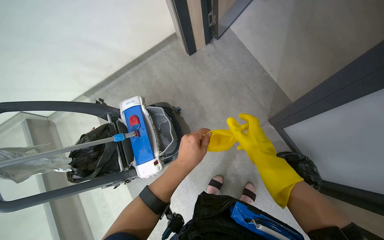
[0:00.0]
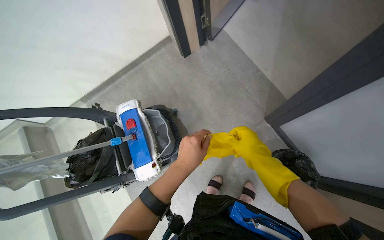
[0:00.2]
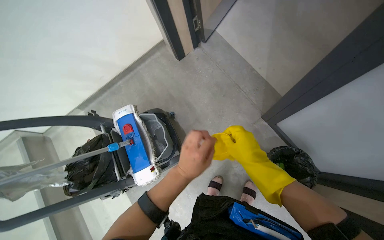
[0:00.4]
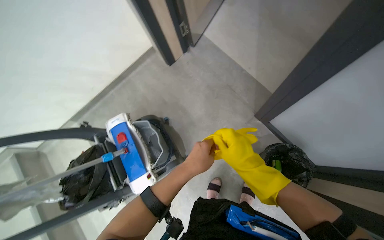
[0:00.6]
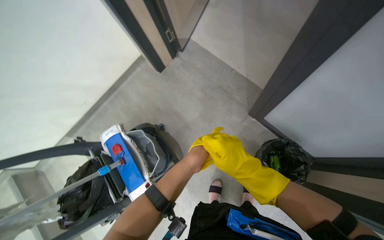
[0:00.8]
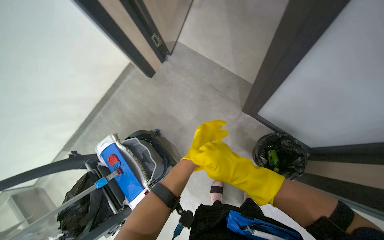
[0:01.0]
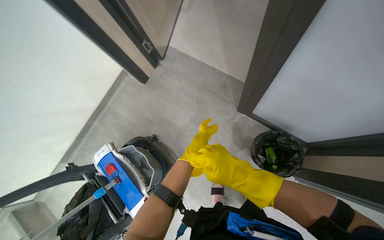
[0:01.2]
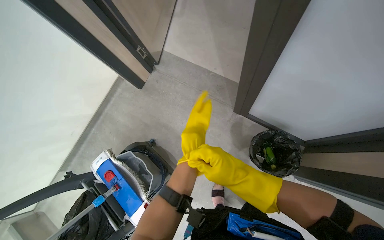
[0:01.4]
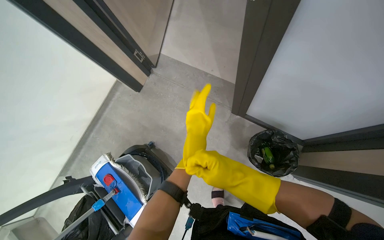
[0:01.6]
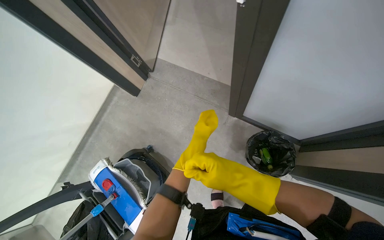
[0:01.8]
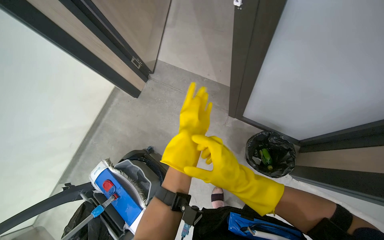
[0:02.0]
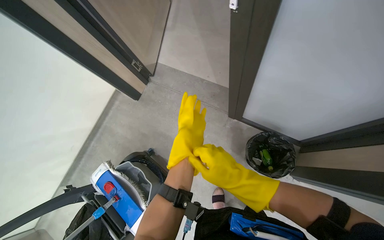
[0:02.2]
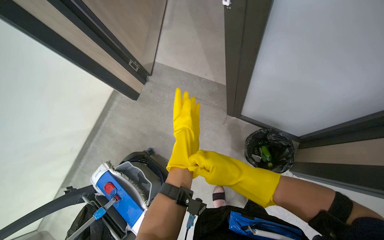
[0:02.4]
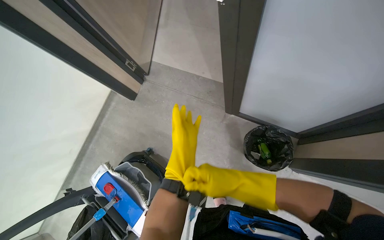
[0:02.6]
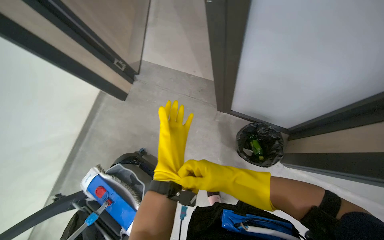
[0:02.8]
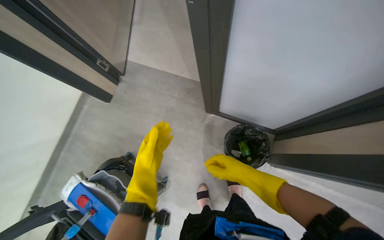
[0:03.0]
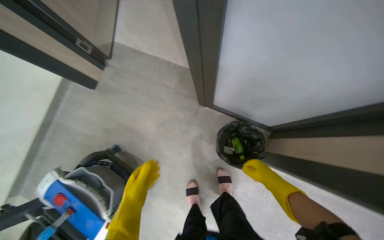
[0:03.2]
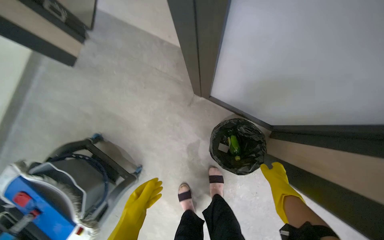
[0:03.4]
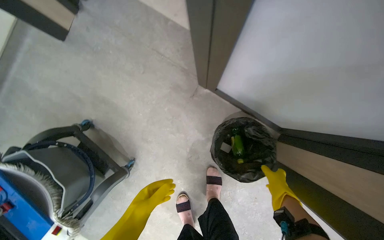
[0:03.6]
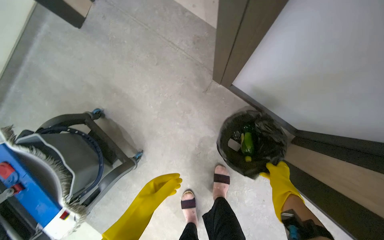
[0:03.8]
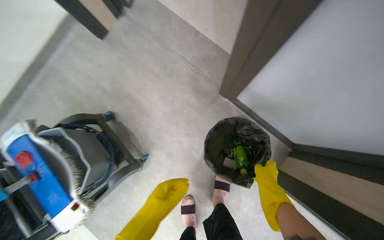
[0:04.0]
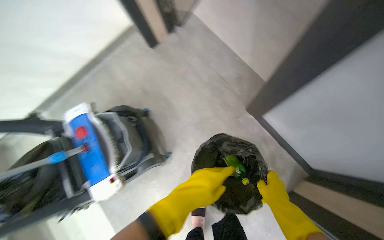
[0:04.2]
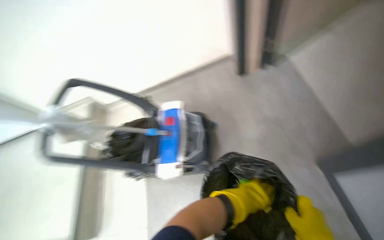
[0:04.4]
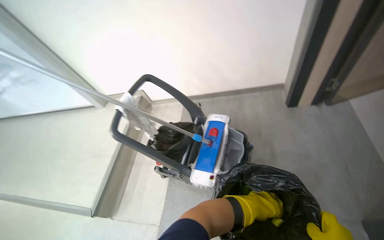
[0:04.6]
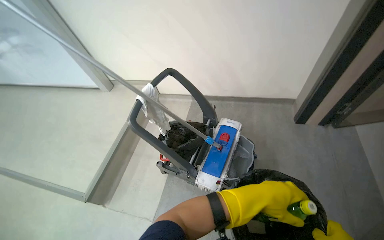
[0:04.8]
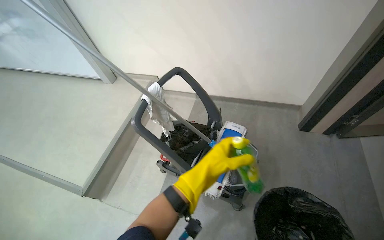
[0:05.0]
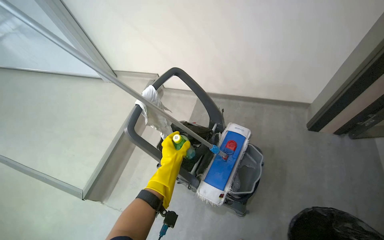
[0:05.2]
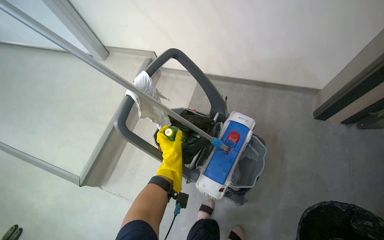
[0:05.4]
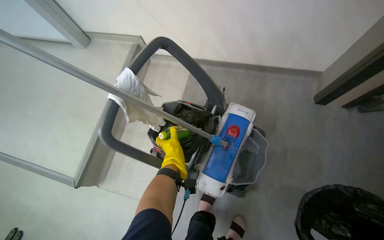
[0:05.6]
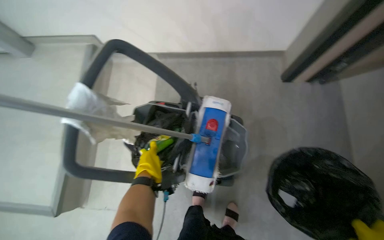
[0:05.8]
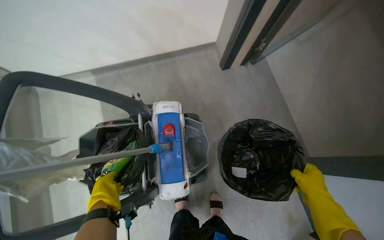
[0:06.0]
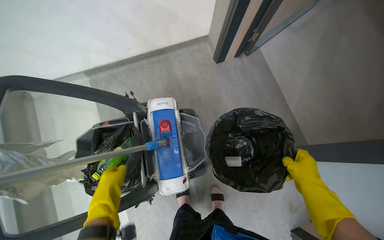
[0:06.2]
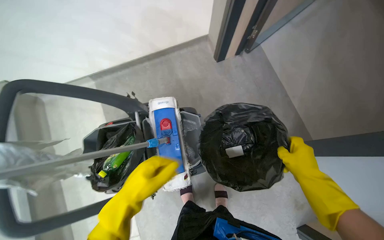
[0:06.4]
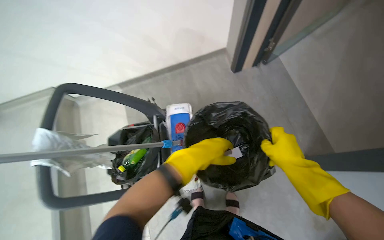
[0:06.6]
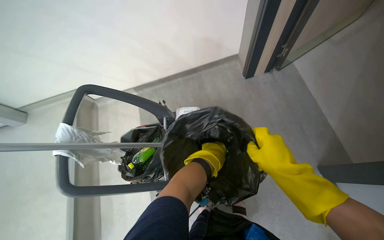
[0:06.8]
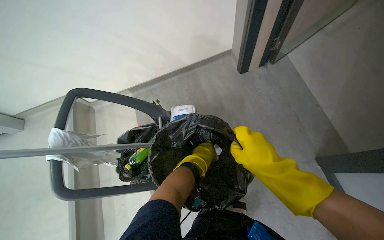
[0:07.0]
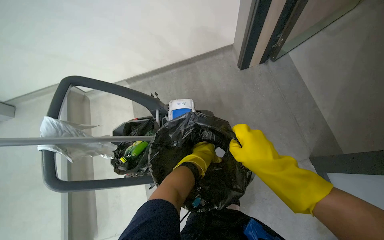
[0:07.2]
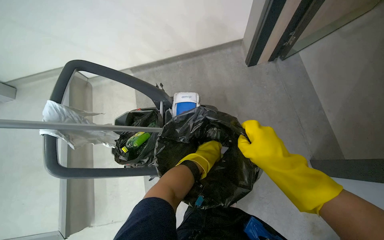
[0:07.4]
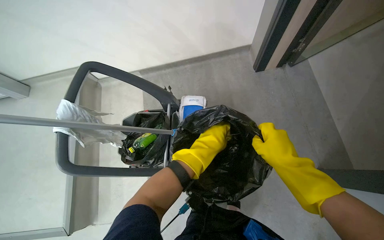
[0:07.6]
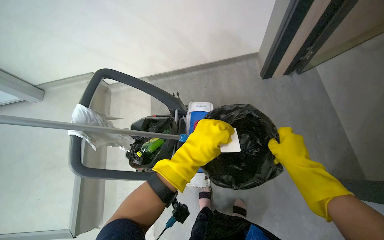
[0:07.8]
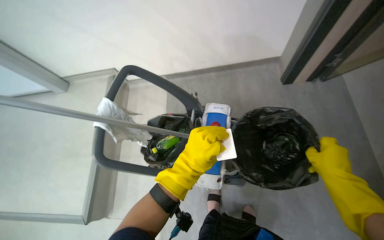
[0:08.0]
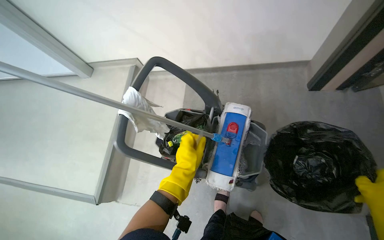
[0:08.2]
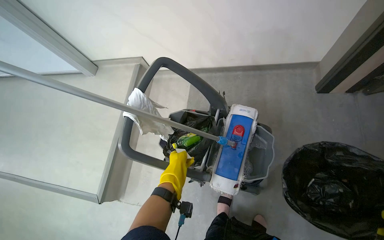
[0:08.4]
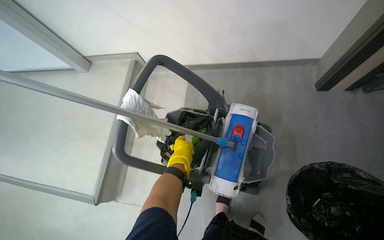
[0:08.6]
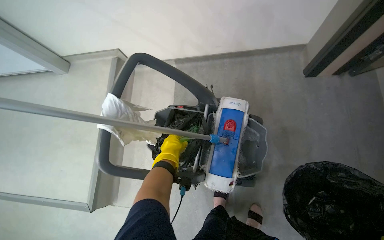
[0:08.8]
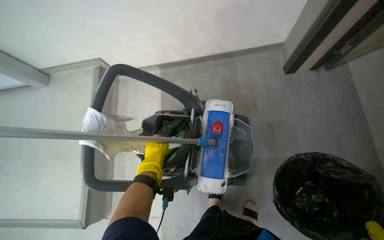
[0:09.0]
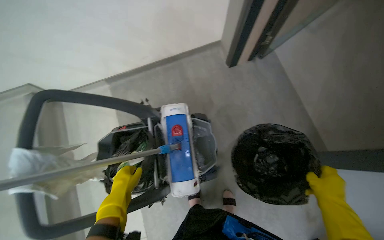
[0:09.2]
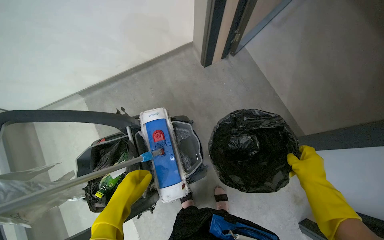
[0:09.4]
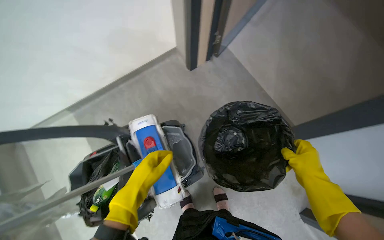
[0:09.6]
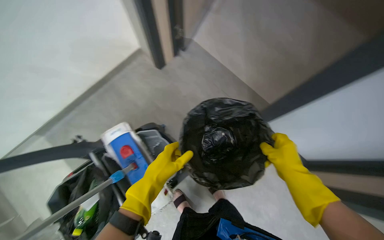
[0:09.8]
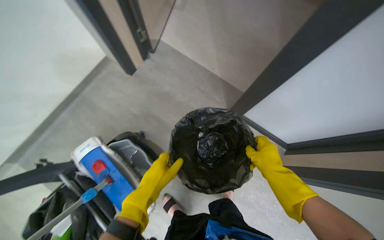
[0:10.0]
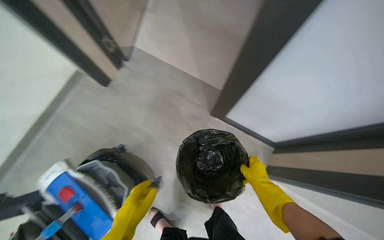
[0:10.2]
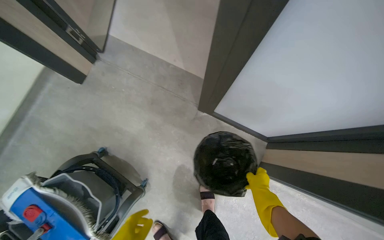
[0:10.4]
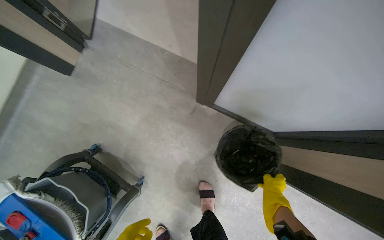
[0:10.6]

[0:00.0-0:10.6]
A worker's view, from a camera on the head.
Job: organizing items.
The whole recording: Collecting and storing cleaning supplies. The worker collects a yellow cloth and a pen, then places the pen into a cleaning cart.
0:00.0 to 0:01.6: The scene rotates counterclockwise by roughly 30 degrees.
0:01.6 to 0:03.0: The right hand travels to the right and farther from the camera by about 15 cm.
0:03.0 to 0:04.6: The wearer's head swings roughly 75 degrees to the left.
0:04.6 to 0:06.0: The wearer's head swings roughly 30 degrees to the right. The view tips downward by approximately 20 degrees.
0:06.0 to 0:07.6: The view swings approximately 15 degrees to the left. The right hand travels to the left by about 15 cm. The left hand heads to the right, covering about 25 cm.
0:07.6 to 0:09.0: The left hand moves to the left and farther from the camera, about 30 cm.
0:09.0 to 0:10.6: The head travels about 60 cm. The wearer looks roughly 65 degrees further to the right.

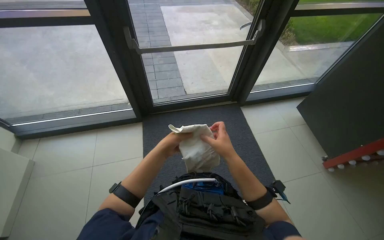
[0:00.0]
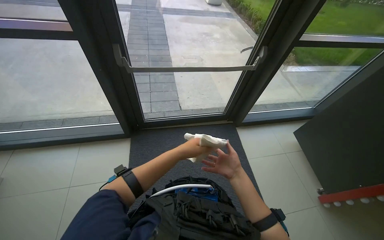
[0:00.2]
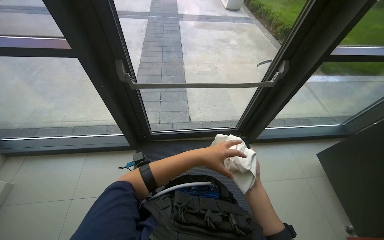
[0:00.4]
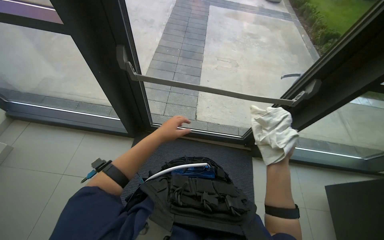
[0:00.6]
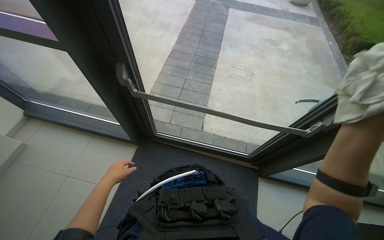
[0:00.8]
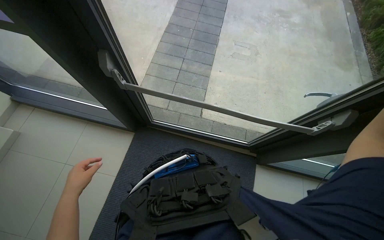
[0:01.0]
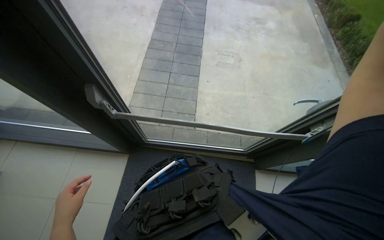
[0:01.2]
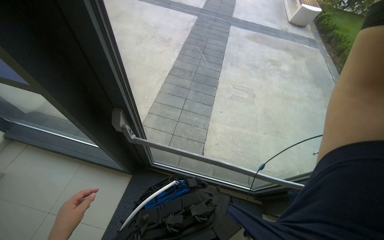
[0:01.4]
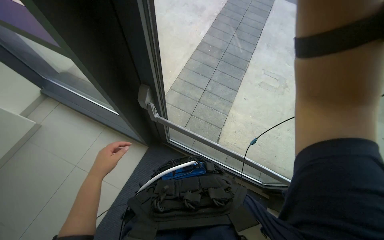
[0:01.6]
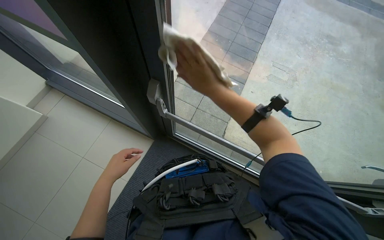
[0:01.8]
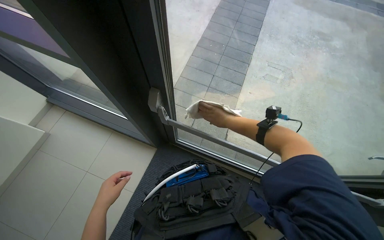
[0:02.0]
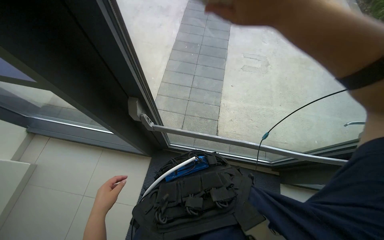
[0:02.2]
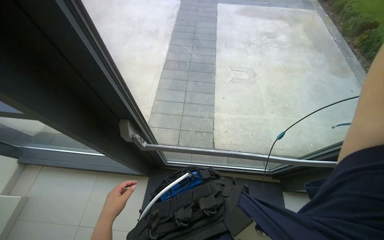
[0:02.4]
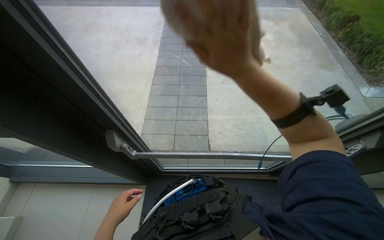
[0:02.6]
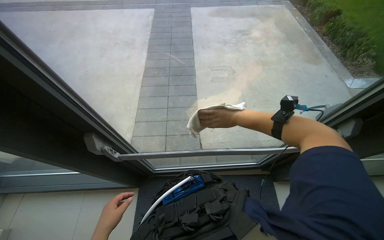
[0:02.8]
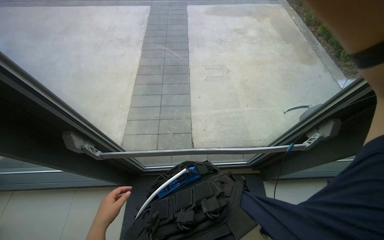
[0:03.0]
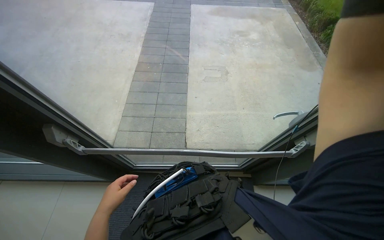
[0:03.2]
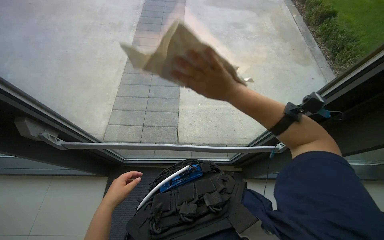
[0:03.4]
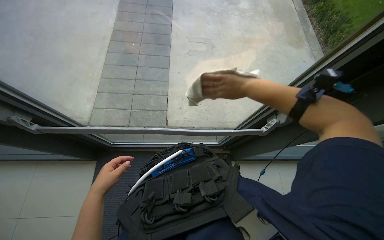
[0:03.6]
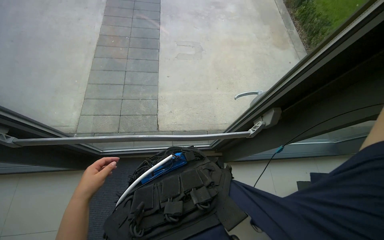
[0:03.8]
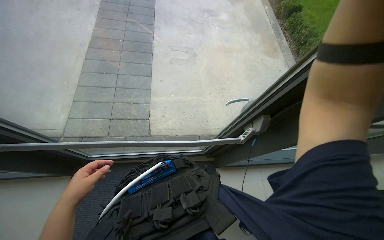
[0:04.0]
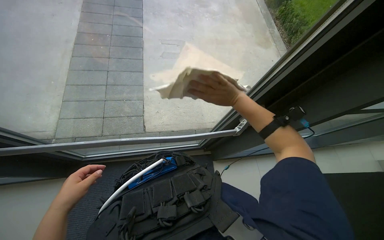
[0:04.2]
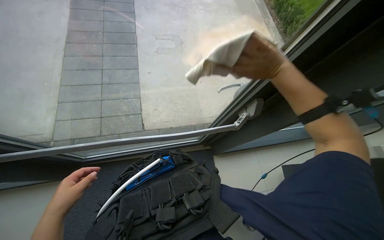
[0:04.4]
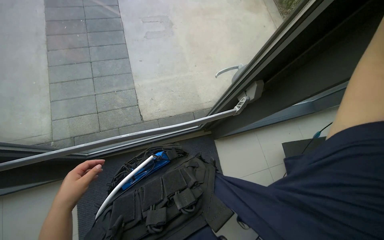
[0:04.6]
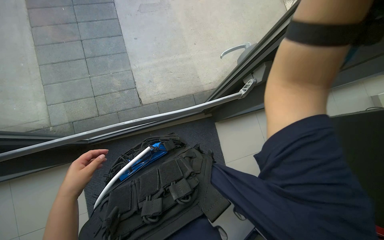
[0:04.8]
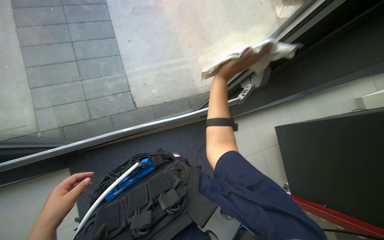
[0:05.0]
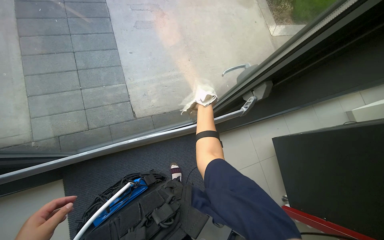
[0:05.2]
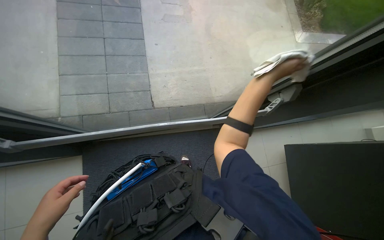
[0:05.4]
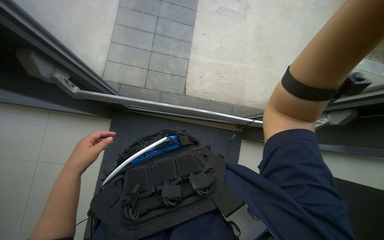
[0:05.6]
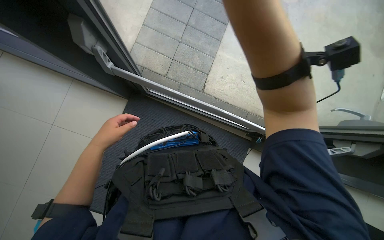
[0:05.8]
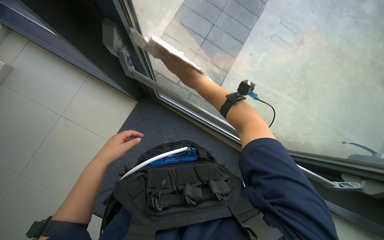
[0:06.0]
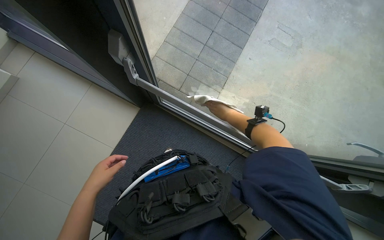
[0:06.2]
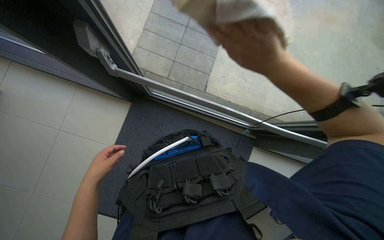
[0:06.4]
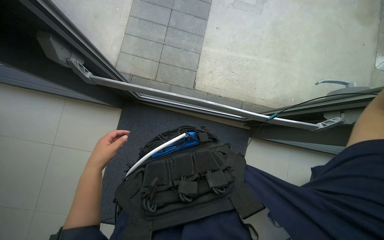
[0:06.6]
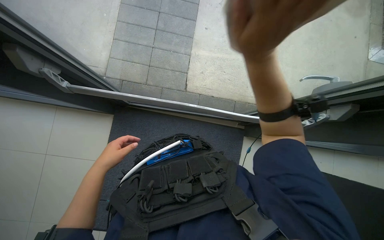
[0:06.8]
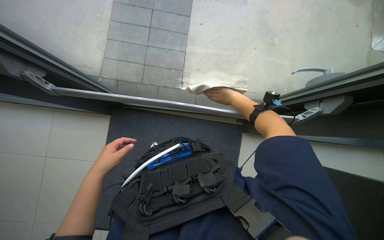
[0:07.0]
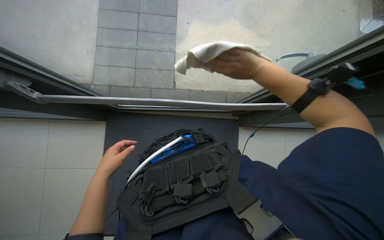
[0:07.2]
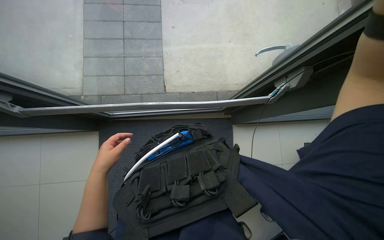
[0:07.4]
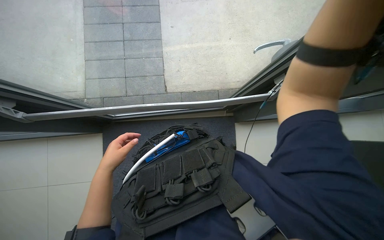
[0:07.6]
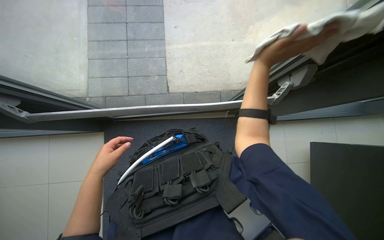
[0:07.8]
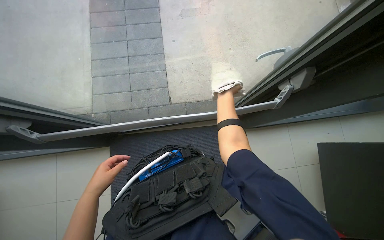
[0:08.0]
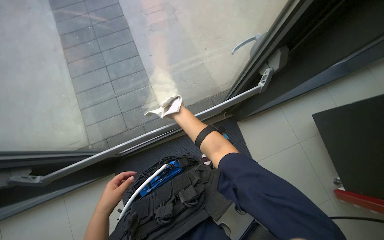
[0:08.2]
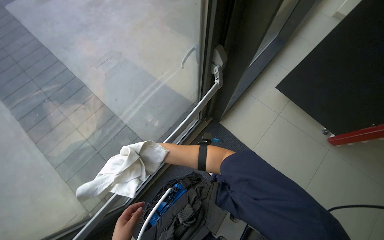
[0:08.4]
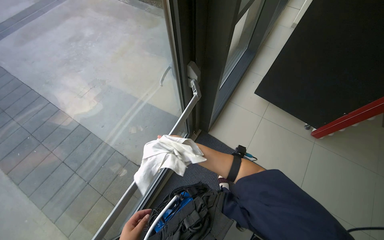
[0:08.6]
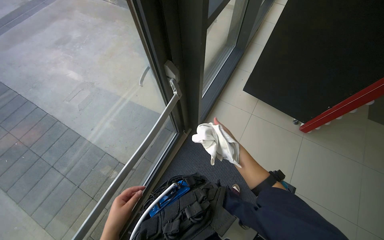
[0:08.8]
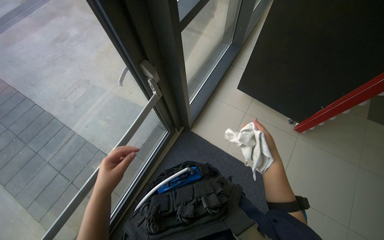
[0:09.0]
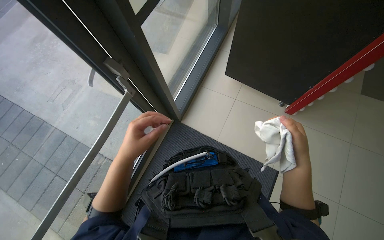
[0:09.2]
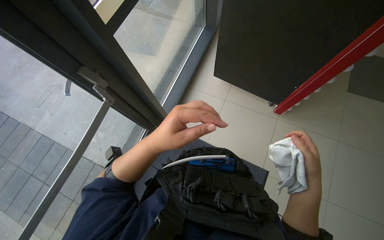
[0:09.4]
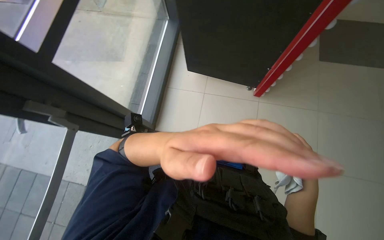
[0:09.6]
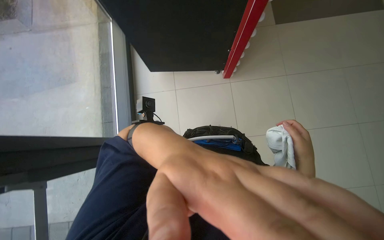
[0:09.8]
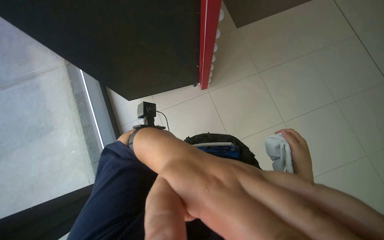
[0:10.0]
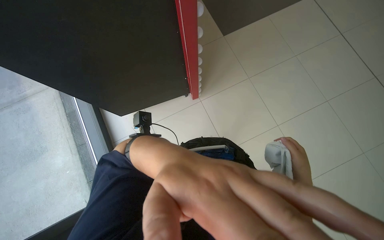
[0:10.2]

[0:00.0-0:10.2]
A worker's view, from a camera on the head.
Job: cleaning windows.
The whole recording: Cleaning glass entrance door. The worker wipes the glass panels and frames of the entrance door with a cloth.
0:00.0 to 0:01.4: The camera is carried about 90 cm. The head turns to the left by roughly 30 degrees.
0:01.4 to 0:03.0: The left hand travels to the right and farther from the camera by approximately 15 cm, and travels up the picture and back again, some 5 cm each way.
0:03.0 to 0:04.4: The right hand swings up and down the picture, approximately 20 cm each way, with 2 reversals.
0:04.4 to 0:05.8: The view tilts approximately 15 degrees downward. Everything in view rotates some 30 degrees clockwise.
0:07.2 to 0:08.8: The wearer looks approximately 20 degrees further upward. The scene turns some 60 degrees counterclockwise in the picture.
0:08.8 to 0:10.2: The wearer moves some 70 cm. The head turns to the right by roughly 60 degrees.
